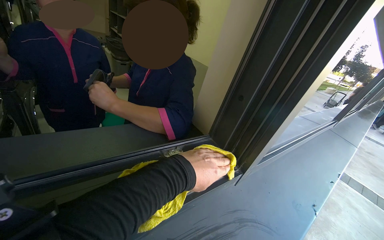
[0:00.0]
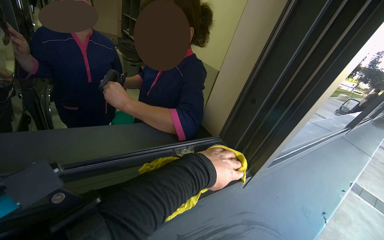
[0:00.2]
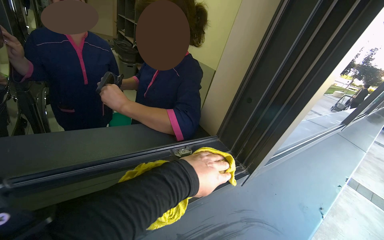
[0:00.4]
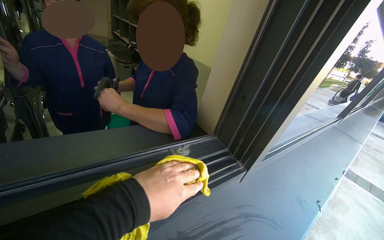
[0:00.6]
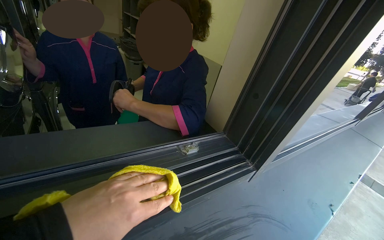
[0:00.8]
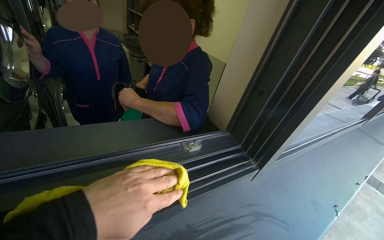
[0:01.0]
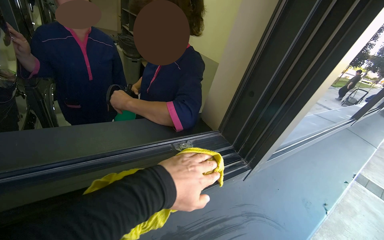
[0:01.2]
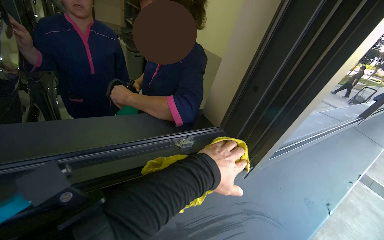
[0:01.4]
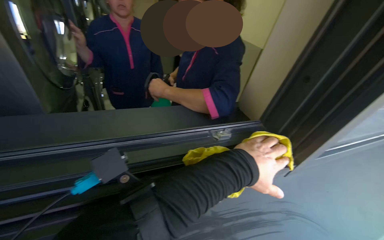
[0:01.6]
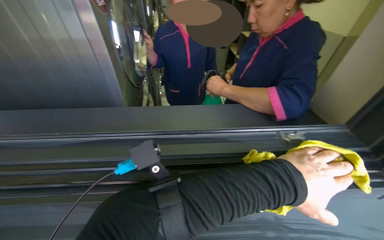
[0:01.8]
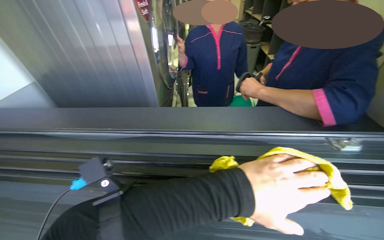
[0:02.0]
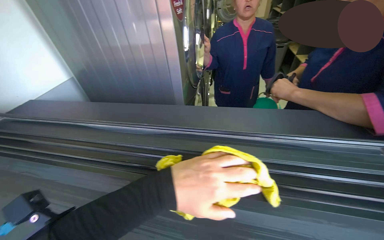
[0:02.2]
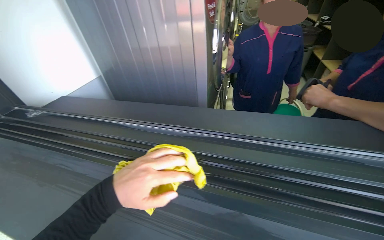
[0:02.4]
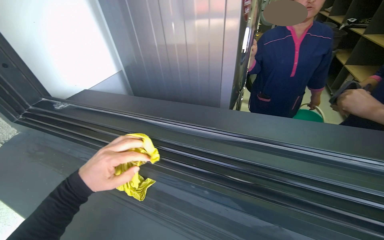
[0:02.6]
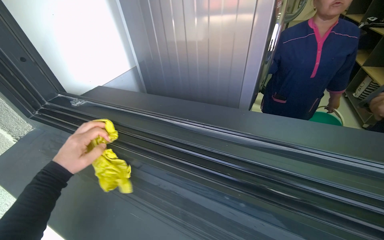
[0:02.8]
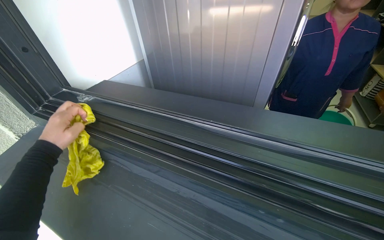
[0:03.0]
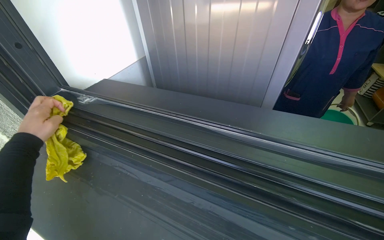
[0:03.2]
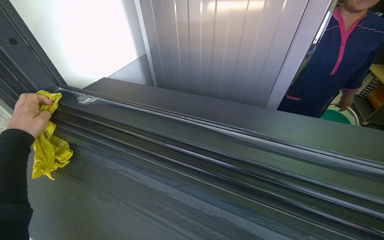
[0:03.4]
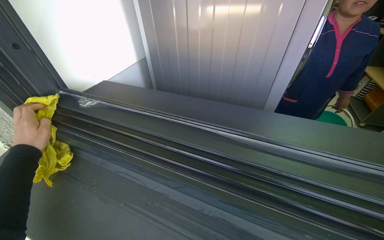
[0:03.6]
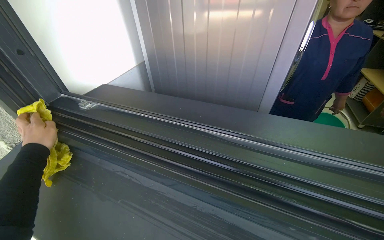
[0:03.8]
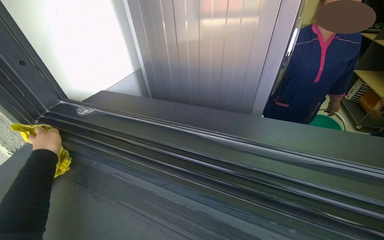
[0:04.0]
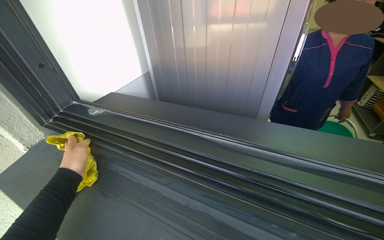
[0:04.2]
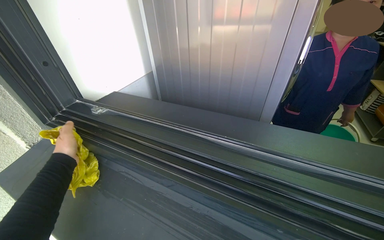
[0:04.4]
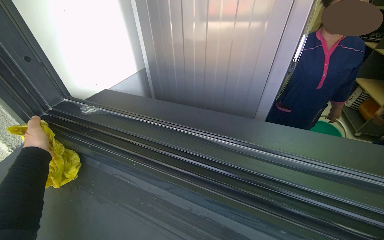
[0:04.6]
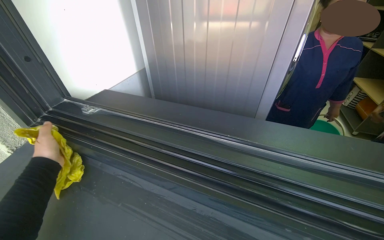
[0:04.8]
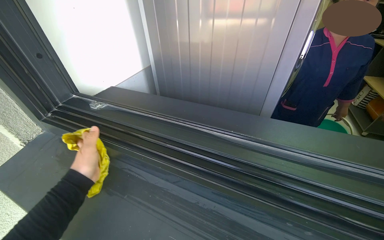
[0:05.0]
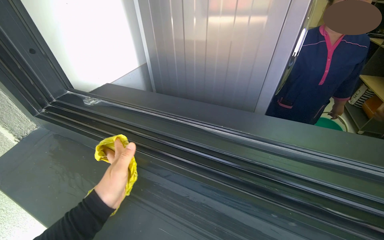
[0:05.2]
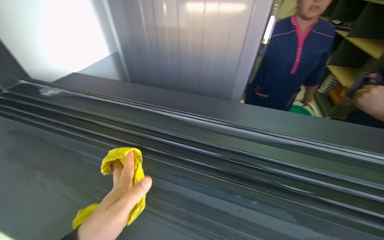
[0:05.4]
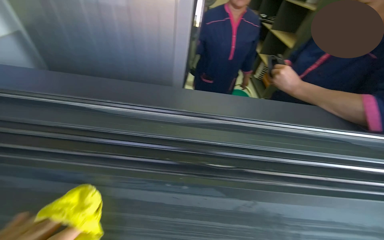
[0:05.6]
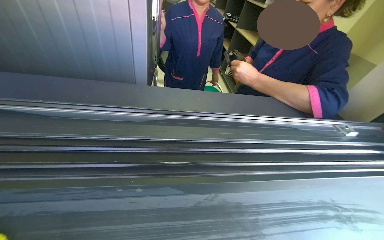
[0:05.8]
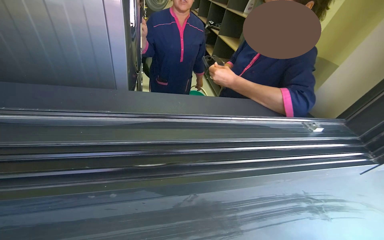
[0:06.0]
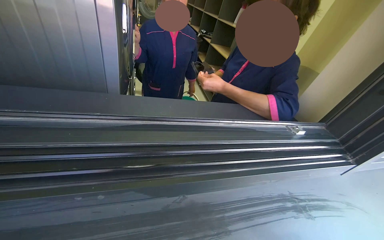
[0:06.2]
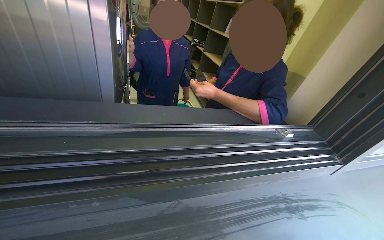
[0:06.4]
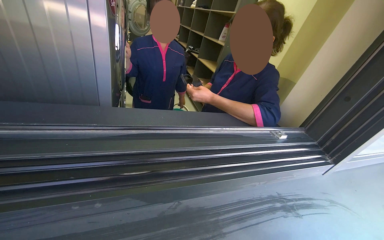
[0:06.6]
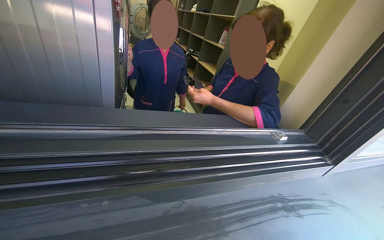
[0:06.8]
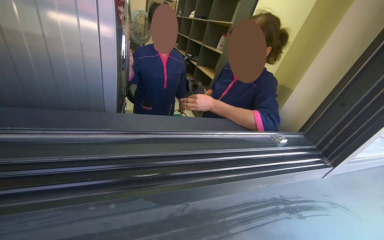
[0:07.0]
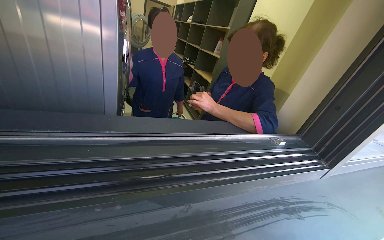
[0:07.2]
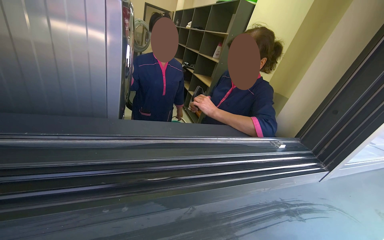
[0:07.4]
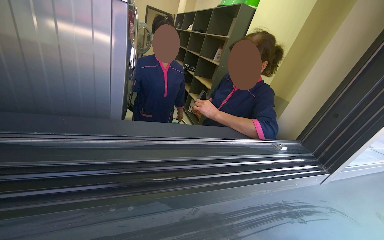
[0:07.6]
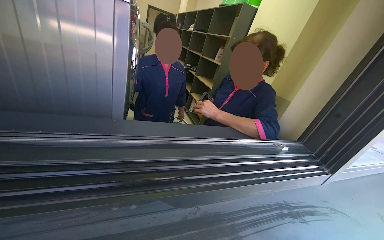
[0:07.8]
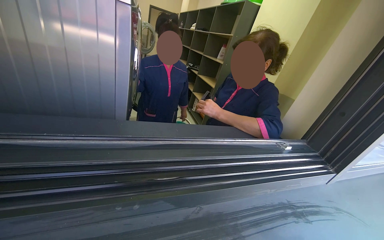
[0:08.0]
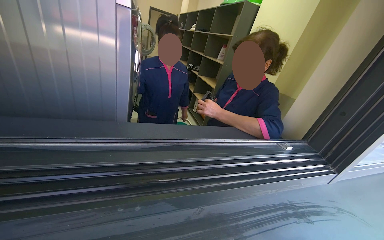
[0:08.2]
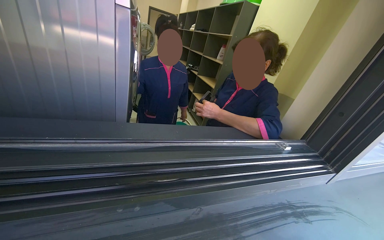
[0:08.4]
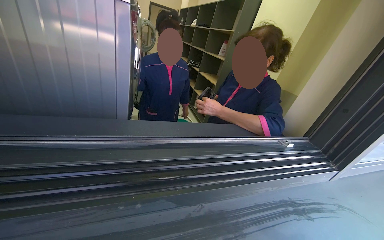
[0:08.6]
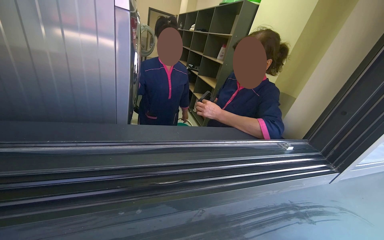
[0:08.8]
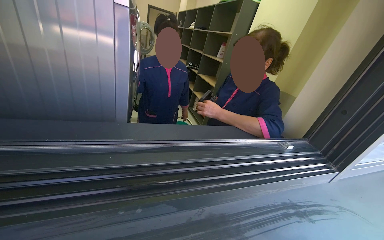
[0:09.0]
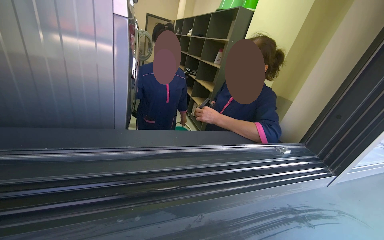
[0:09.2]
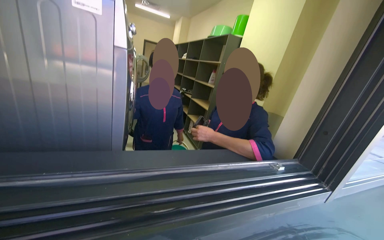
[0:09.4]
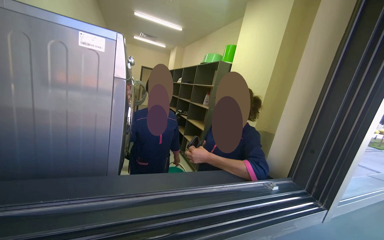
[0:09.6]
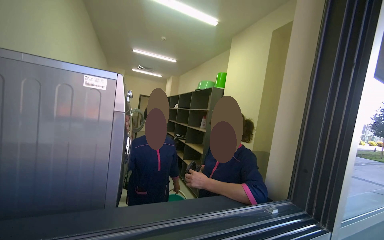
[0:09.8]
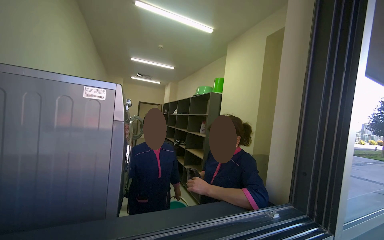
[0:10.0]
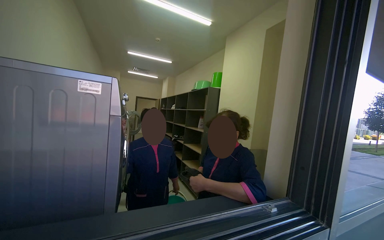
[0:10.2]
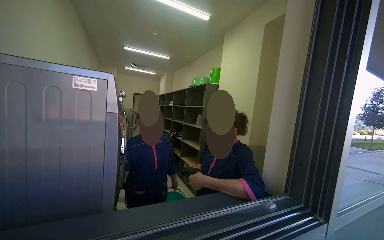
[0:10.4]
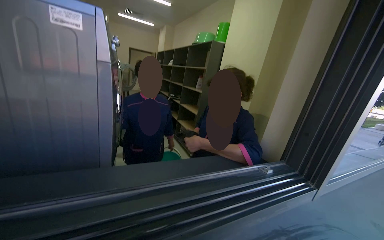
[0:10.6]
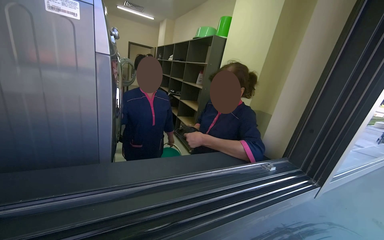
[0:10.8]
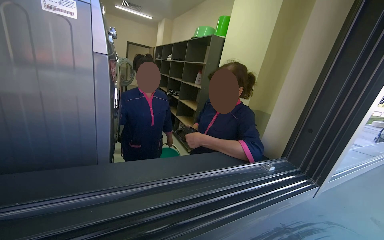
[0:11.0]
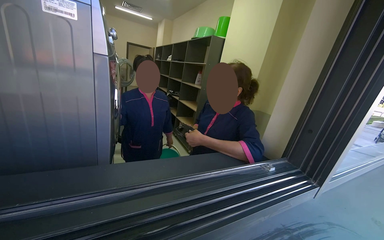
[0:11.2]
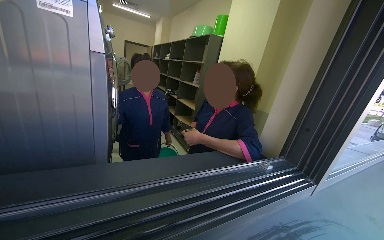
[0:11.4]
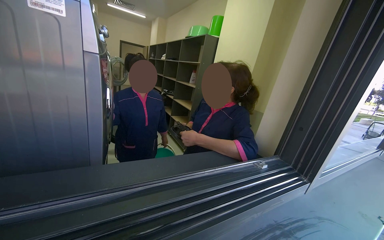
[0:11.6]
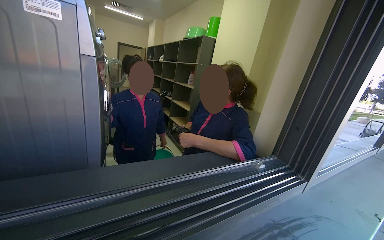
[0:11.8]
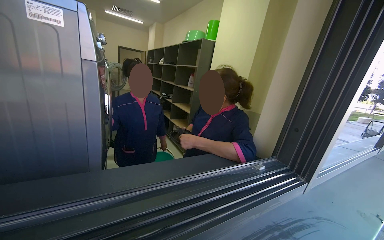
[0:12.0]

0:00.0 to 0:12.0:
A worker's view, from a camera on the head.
Job: wiping surfaces.
The whole recording: Wiping window frame. The worker wipes the inside of the opened window frames with a yellow cloth.
0:00.0 to 0:01.6: The camera is aimed approximately 15 degrees further to the left.
0:01.6 to 0:03.0: The head turns to the left by about 45 degrees.
0:04.4 to 0:06.0: The wearer looks approximately 40 degrees further to the right.
0:06.0 to 0:07.6: The view tips upward by some 10 degrees.
0:09.0 to 0:10.4: The view tips upward by about 25 degrees.
0:10.4 to 0:12.0: The view tilts approximately 15 degrees downward.

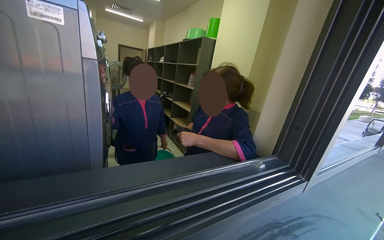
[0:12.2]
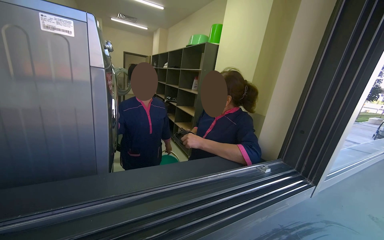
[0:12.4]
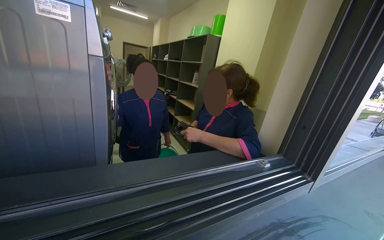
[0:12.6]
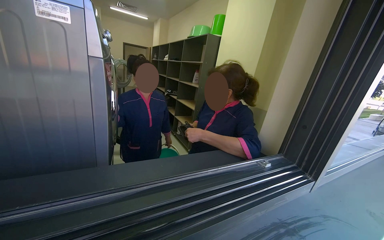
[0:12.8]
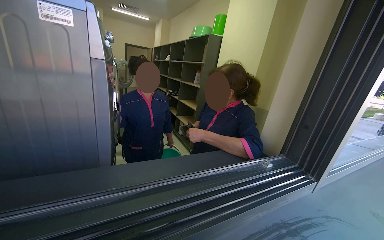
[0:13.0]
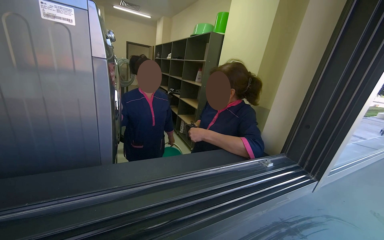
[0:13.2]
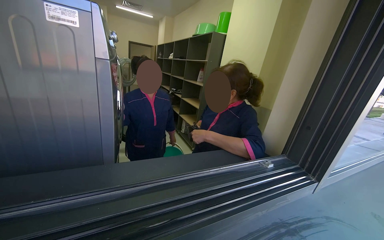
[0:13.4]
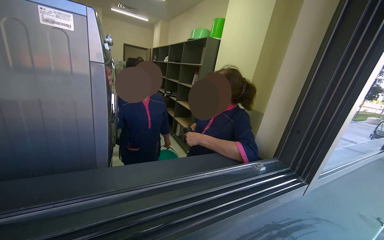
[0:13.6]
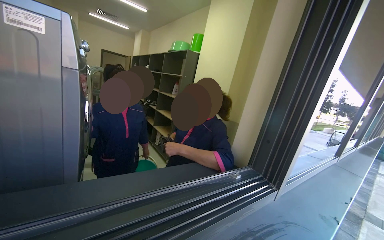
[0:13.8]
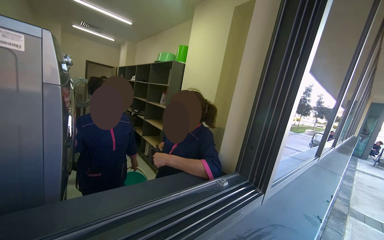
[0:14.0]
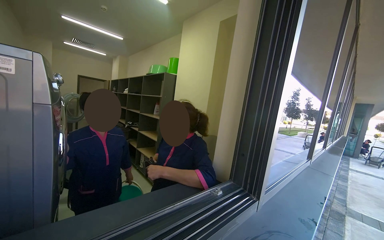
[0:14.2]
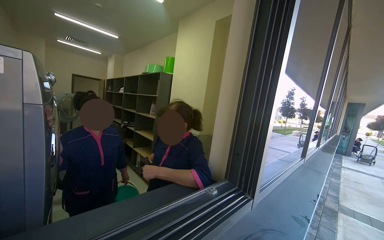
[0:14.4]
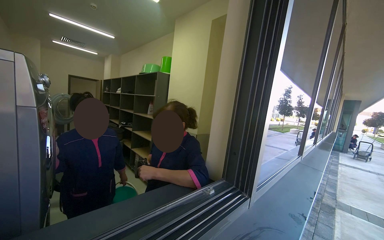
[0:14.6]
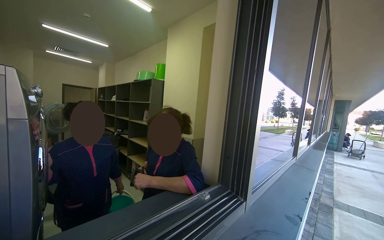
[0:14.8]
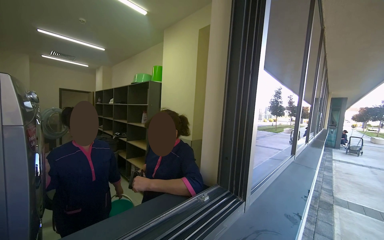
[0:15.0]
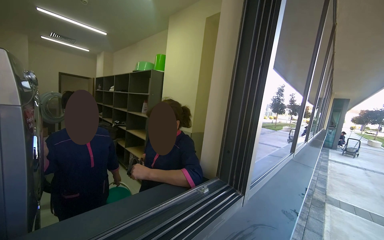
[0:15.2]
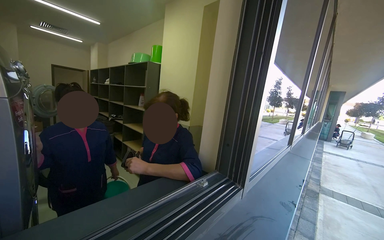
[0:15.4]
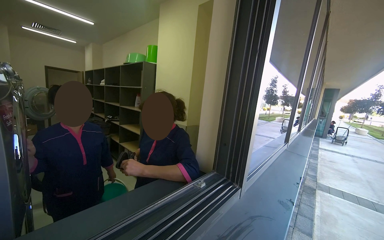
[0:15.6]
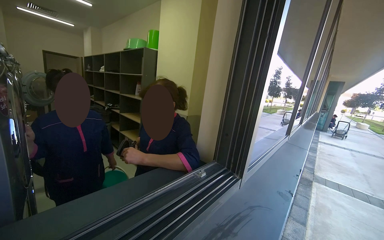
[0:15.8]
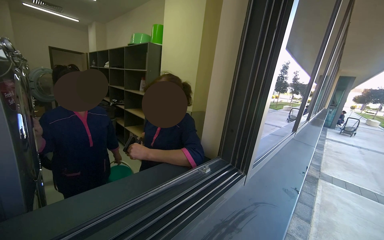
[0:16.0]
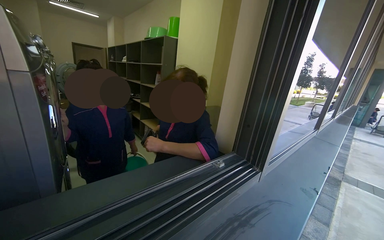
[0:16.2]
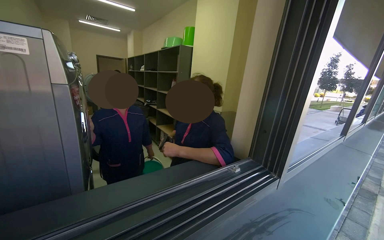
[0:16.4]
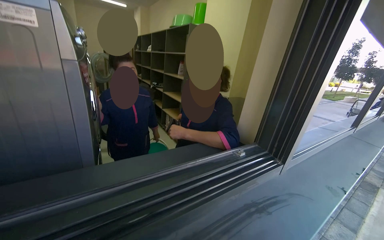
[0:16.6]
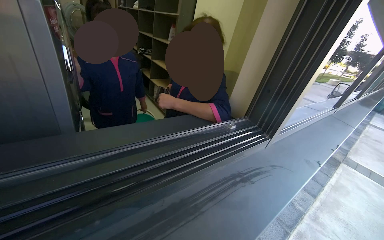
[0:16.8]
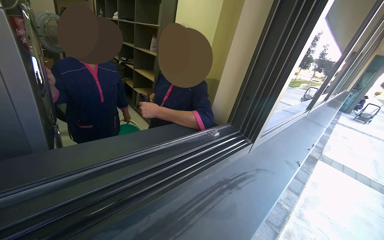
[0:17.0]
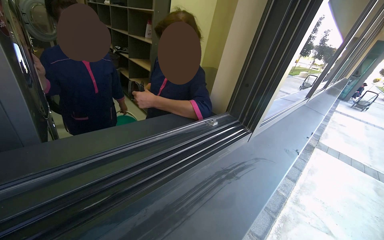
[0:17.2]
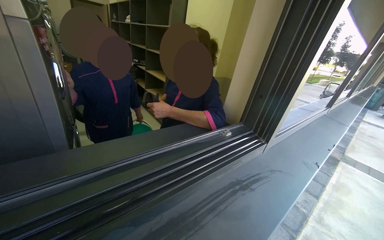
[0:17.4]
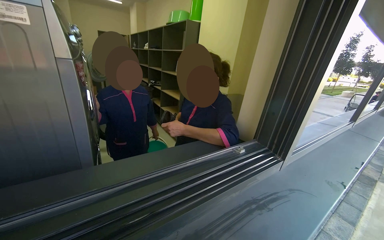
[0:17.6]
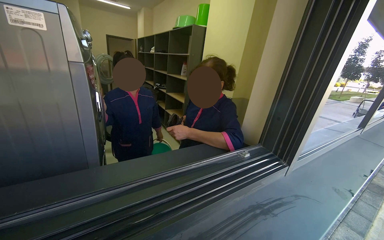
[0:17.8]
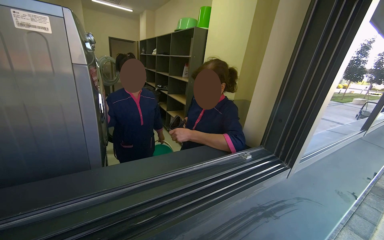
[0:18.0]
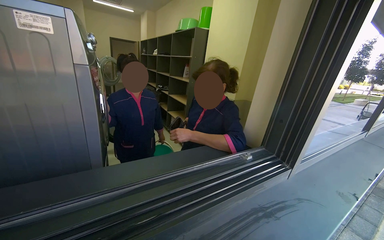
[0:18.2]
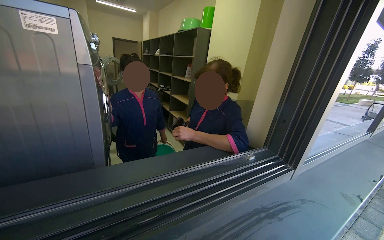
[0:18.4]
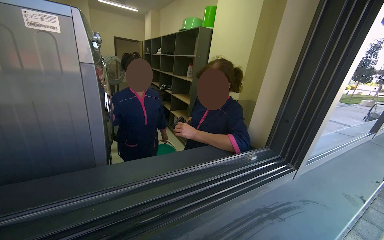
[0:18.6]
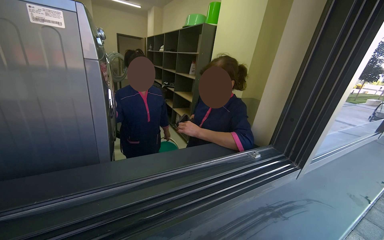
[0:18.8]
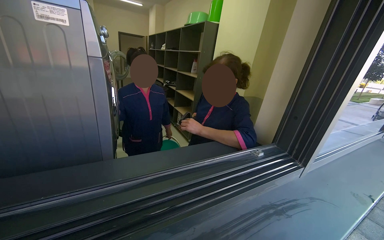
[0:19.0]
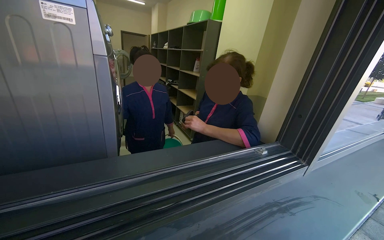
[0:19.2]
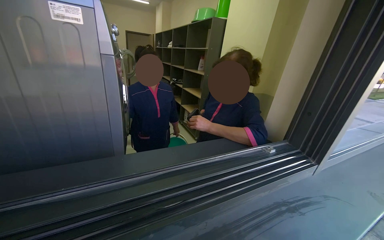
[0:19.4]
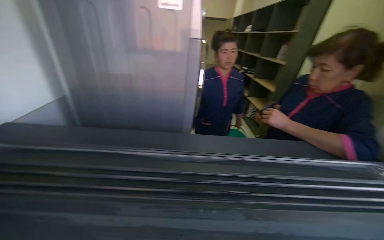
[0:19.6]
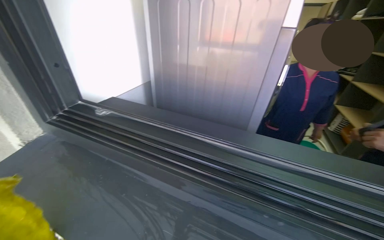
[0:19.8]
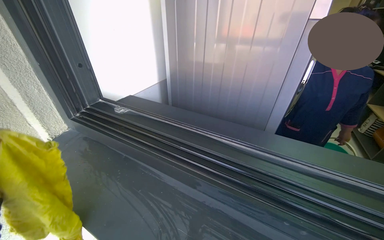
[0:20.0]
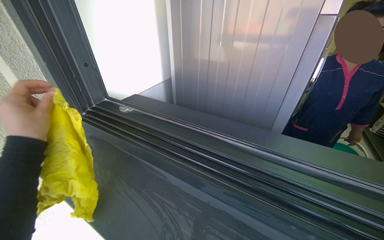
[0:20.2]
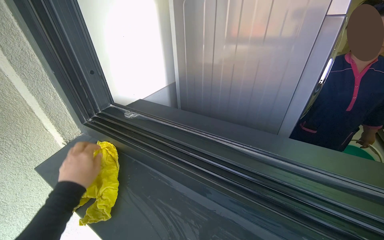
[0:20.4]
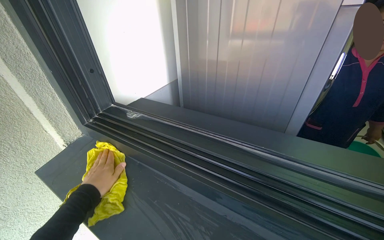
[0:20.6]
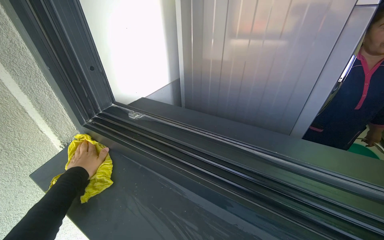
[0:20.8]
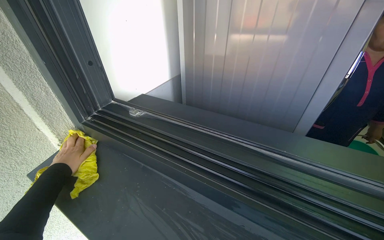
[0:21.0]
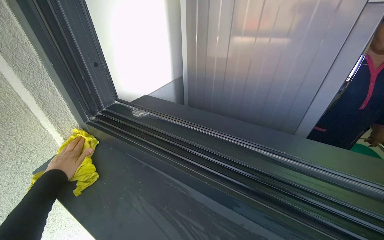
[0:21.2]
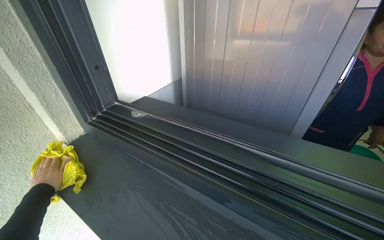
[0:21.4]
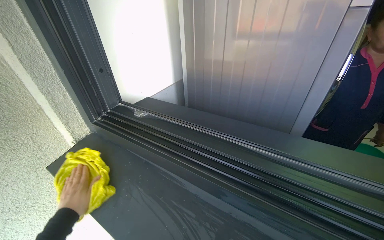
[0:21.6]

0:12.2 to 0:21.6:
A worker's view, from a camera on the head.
Job: wiping surfaces.
The whole recording: Wiping window frame. The worker wipes the inside of the opened window frames with a yellow cloth.
0:15.4 to 0:17.0: The view tips downward by roughly 20 degrees.
0:18.4 to 0:20.0: The wearer's head swings approximately 55 degrees to the left.